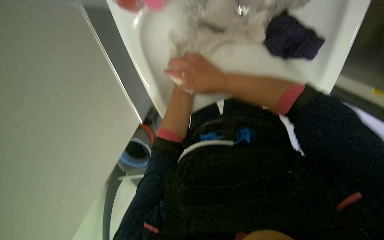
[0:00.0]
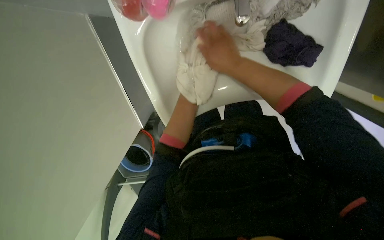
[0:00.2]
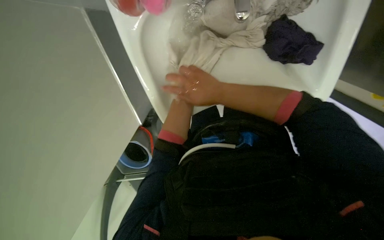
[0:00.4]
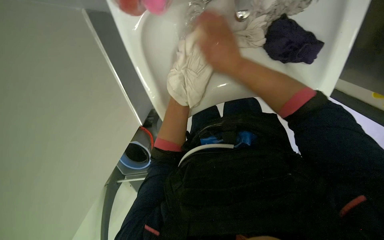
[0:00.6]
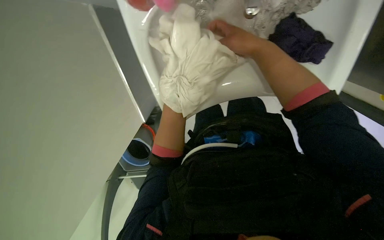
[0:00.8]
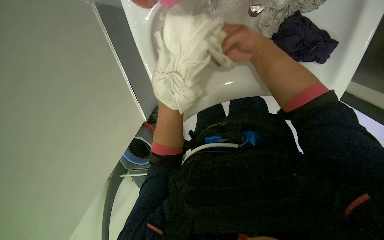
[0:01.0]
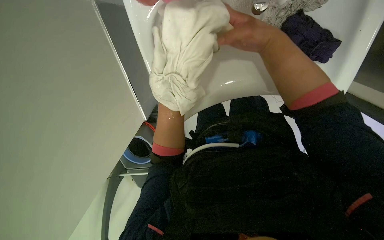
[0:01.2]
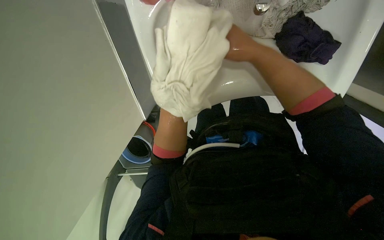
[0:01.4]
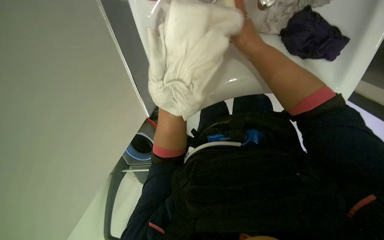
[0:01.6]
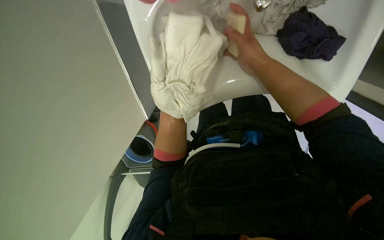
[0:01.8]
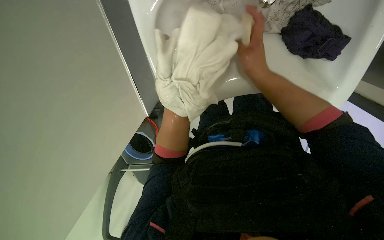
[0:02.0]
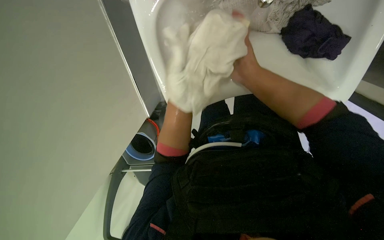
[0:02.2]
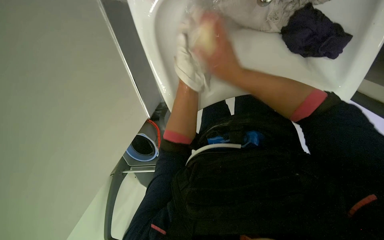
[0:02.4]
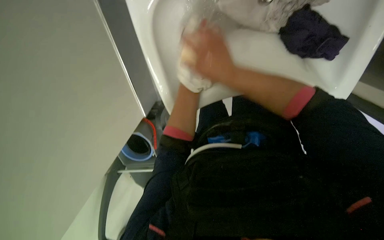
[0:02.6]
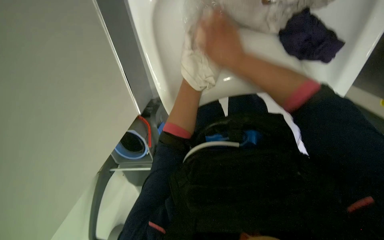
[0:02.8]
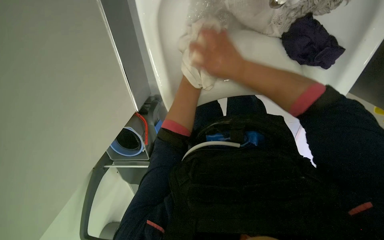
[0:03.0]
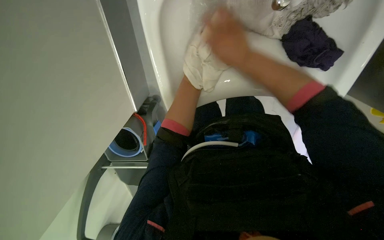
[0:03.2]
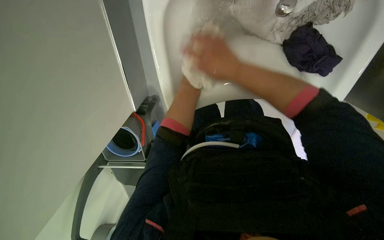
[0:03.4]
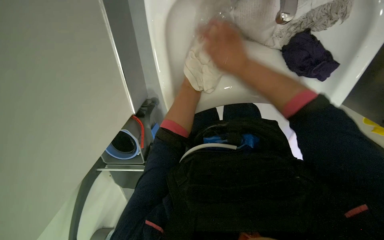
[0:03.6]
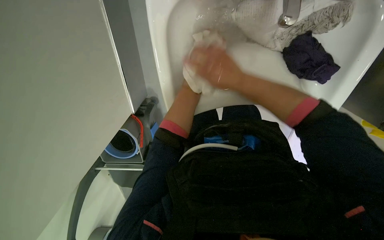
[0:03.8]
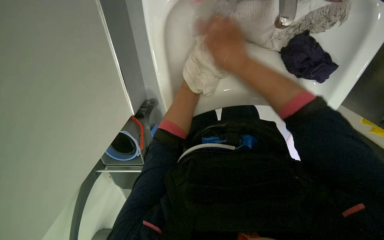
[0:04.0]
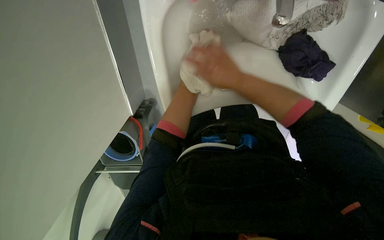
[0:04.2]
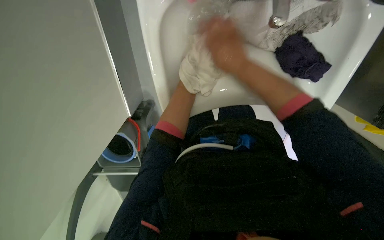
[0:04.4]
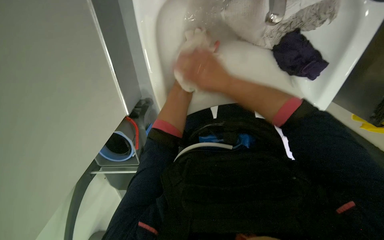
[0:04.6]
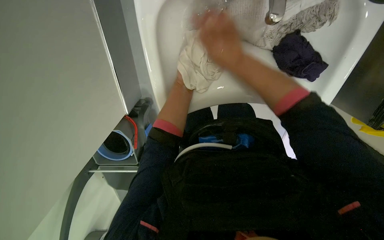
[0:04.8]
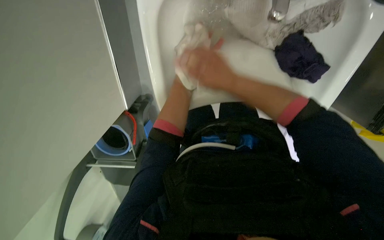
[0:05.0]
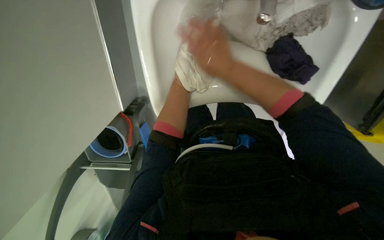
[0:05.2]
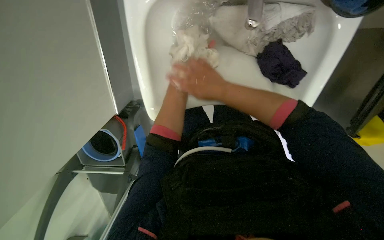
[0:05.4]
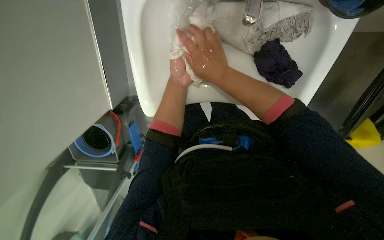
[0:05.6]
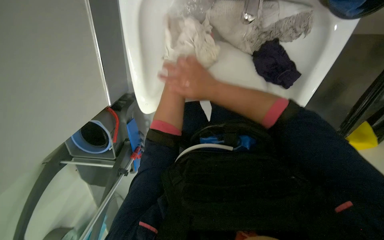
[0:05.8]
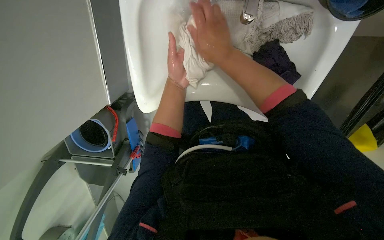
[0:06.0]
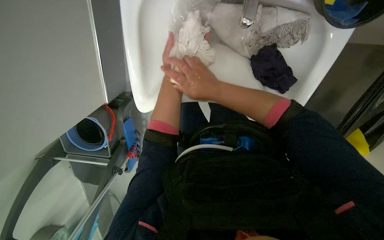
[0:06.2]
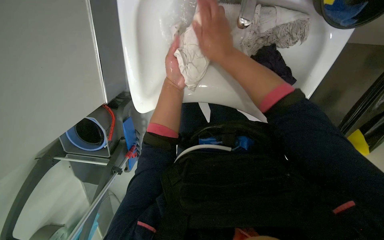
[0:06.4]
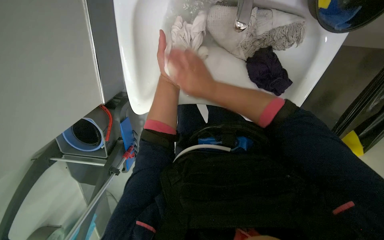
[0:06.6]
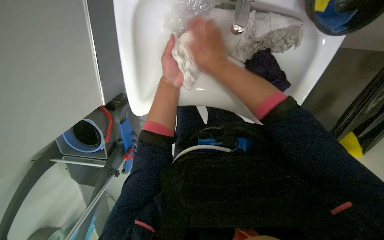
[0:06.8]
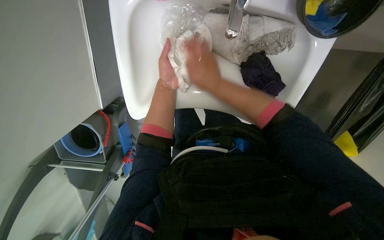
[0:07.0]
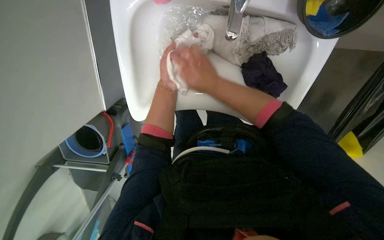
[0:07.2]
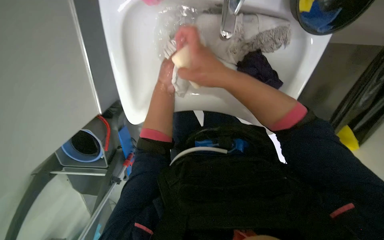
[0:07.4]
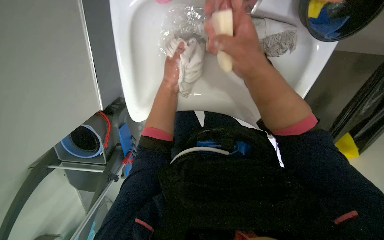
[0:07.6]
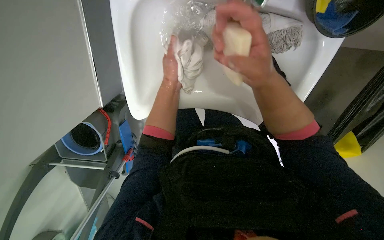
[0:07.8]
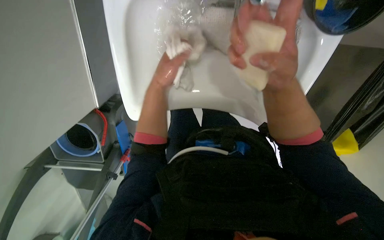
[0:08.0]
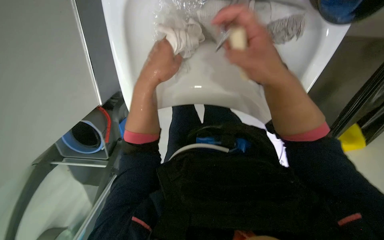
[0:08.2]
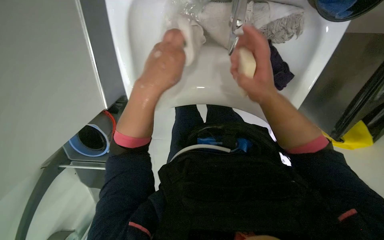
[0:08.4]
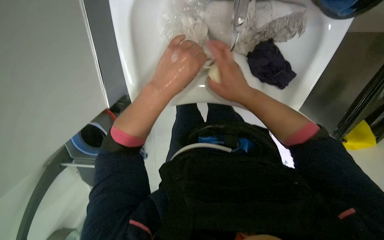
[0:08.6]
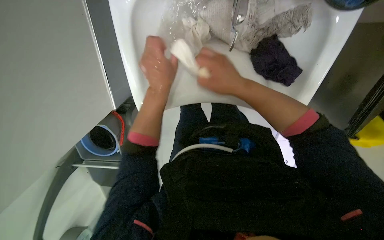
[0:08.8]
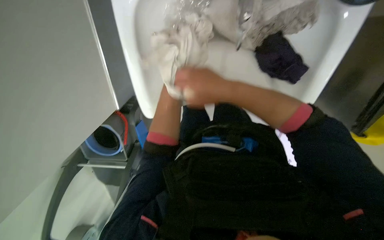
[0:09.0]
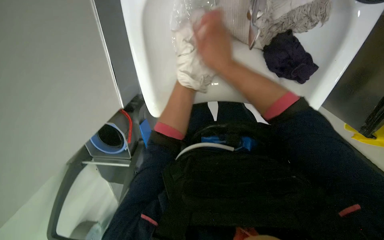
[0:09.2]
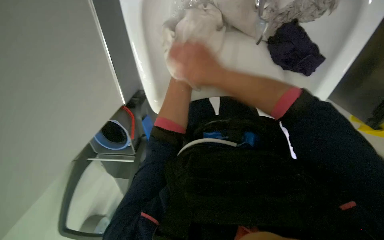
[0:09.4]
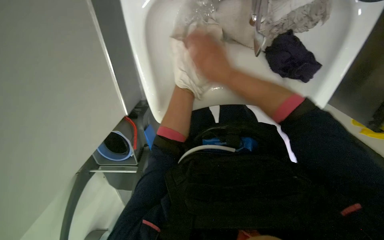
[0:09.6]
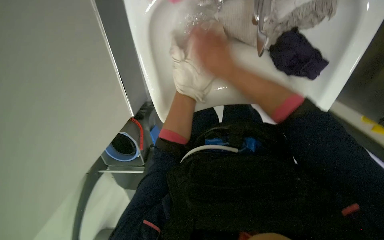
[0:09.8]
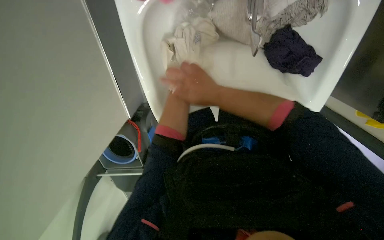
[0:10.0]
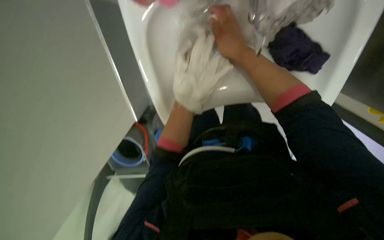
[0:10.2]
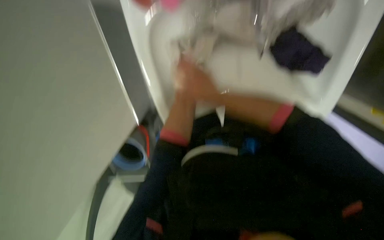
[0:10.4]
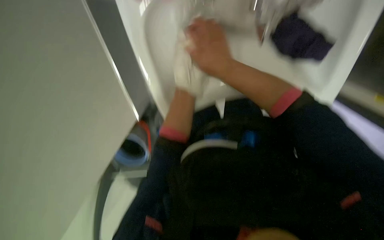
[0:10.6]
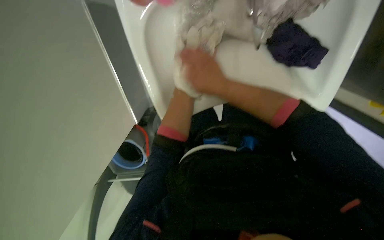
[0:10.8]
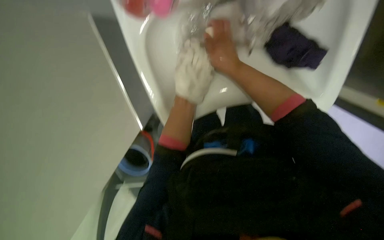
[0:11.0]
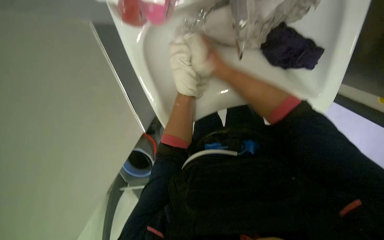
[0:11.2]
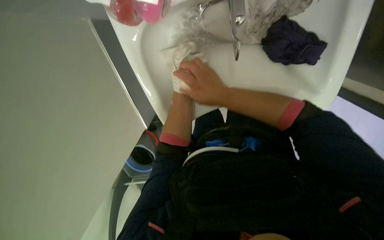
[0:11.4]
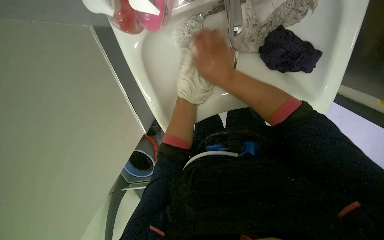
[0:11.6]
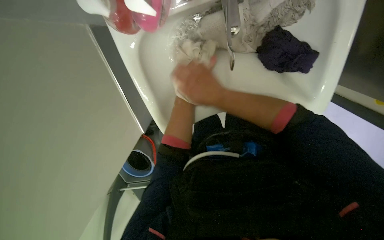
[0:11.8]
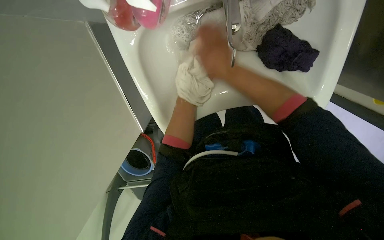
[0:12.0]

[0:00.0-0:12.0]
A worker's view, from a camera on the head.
Job: preparing cleaning supplies.
The whole recording: Washing cloths in sink. The worker washes a purple cloth in the sink, scrubbing and rinsing it.
0:00.0 to 0:01.6: The left hand moves up and down the picture over some 20 cm, changing direction 2 times.
0:01.6 to 0:03.0: The left hand moves up and down the picture over about 15 cm, changing direction 2 times.
0:03.0 to 0:04.4: The left hand moves up and down the picture over about 10 cm, changing direction 4 times.
0:04.4 to 0:06.0: The left hand goes up and down the picture, about 15 cm each way, reversing 5 times.
0:06.0 to 0:07.6: The left hand travels nearer to the camera by approximately 10 cm.
0:07.6 to 0:09.0: The left hand goes about 10 cm down the picture, and goes farther from the camera and returns, about 20 cm each way.
0:09.0 to 0:10.4: The left hand moves up and down the picture over roughly 15 cm, changing direction 3 times.
0:10.4 to 0:12.0: The left hand moves up and down the picture over about 25 cm, changing direction 4 times.

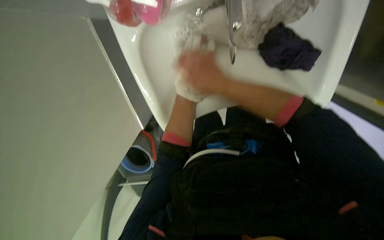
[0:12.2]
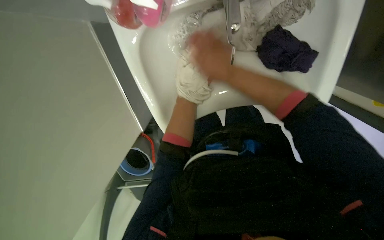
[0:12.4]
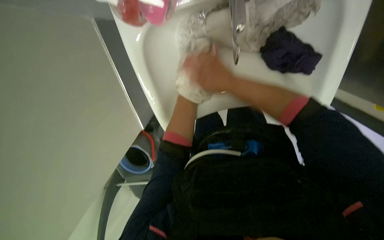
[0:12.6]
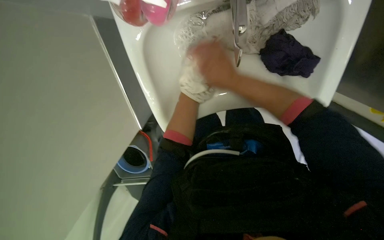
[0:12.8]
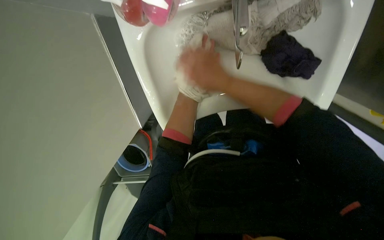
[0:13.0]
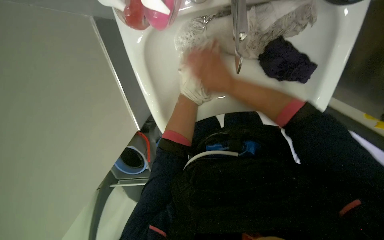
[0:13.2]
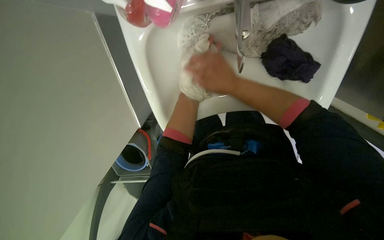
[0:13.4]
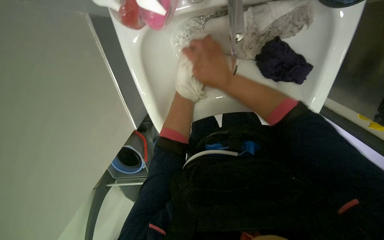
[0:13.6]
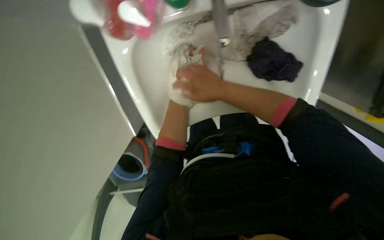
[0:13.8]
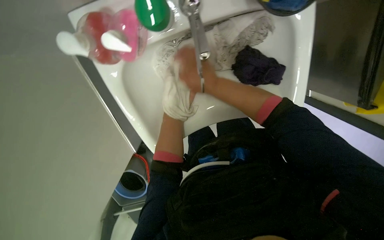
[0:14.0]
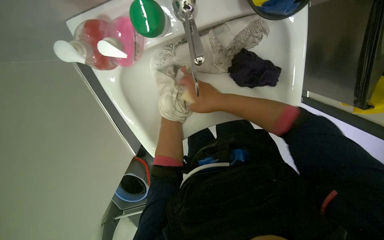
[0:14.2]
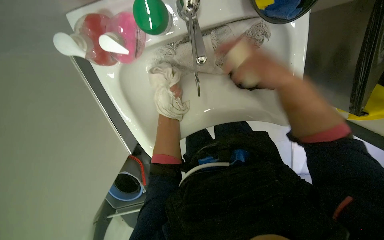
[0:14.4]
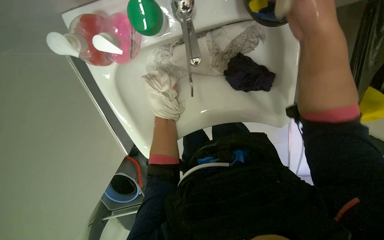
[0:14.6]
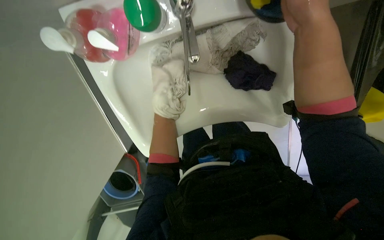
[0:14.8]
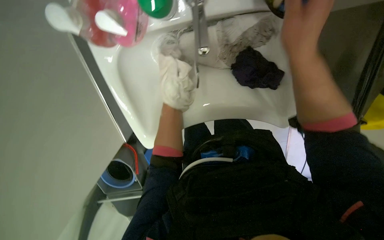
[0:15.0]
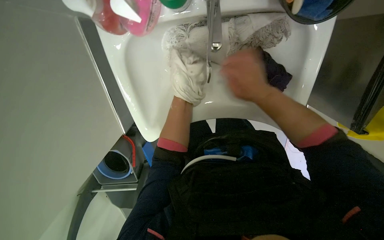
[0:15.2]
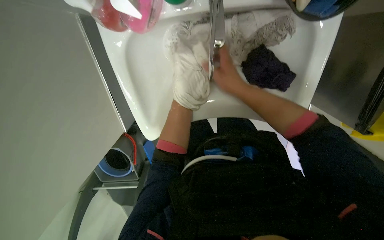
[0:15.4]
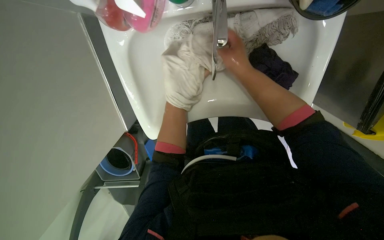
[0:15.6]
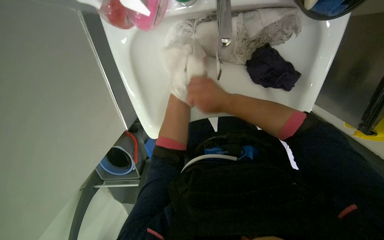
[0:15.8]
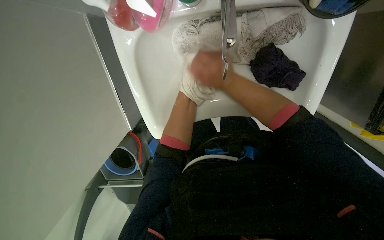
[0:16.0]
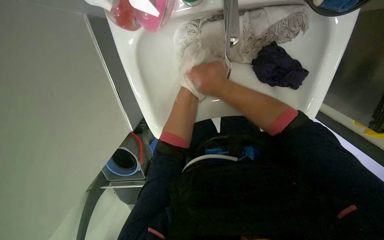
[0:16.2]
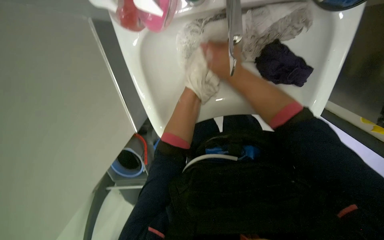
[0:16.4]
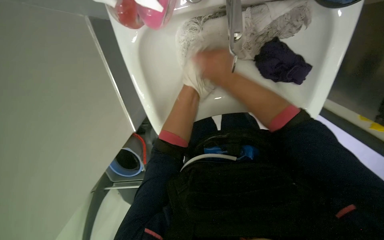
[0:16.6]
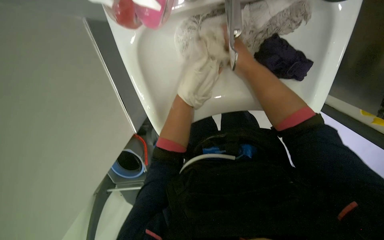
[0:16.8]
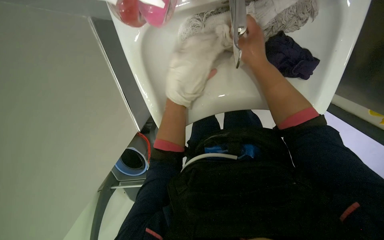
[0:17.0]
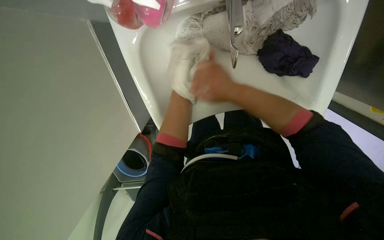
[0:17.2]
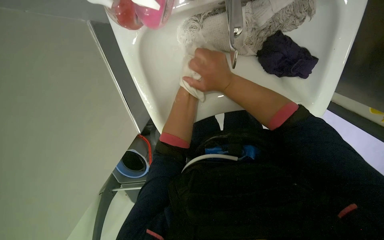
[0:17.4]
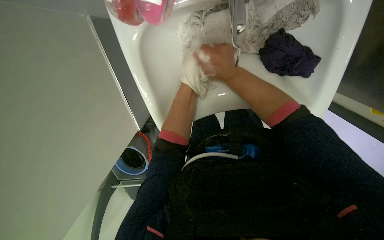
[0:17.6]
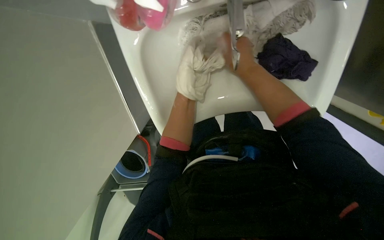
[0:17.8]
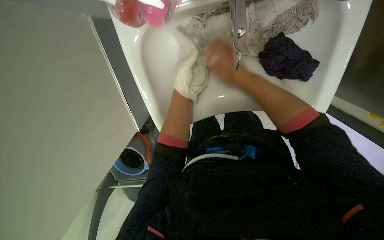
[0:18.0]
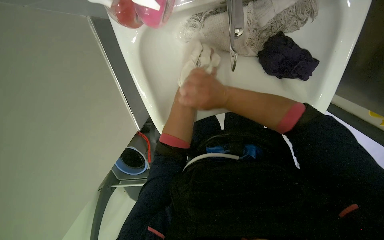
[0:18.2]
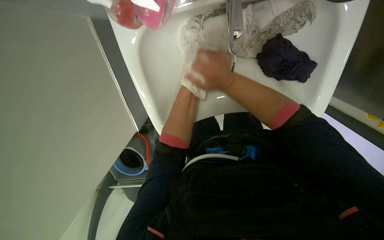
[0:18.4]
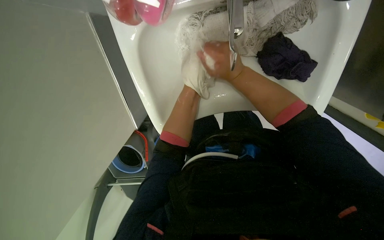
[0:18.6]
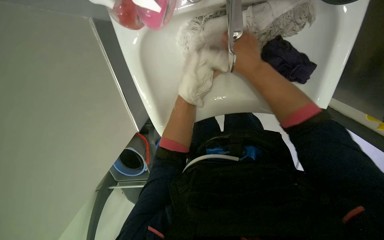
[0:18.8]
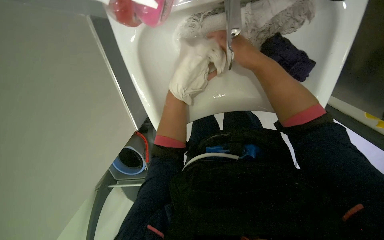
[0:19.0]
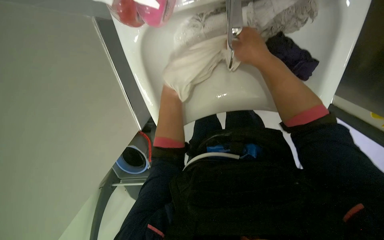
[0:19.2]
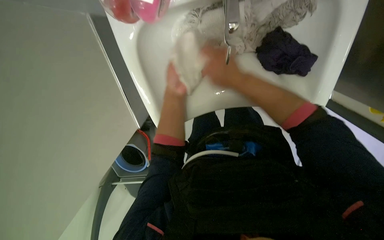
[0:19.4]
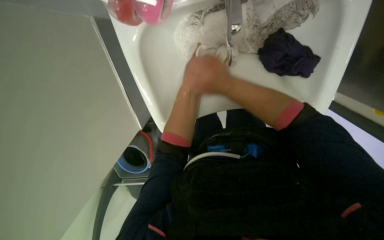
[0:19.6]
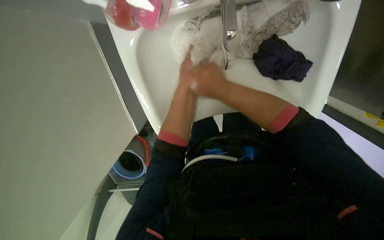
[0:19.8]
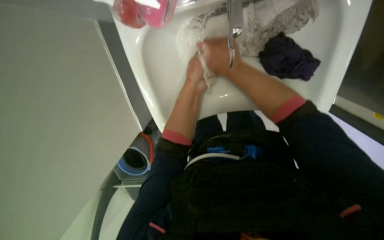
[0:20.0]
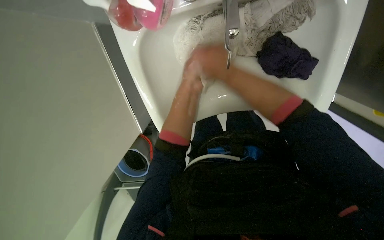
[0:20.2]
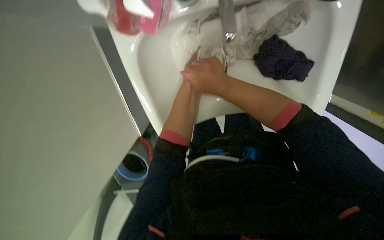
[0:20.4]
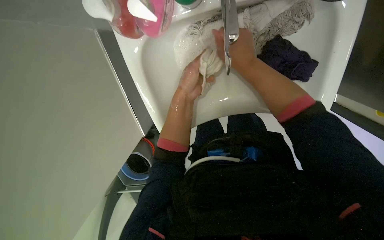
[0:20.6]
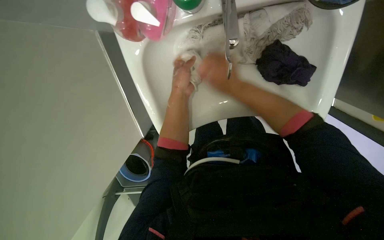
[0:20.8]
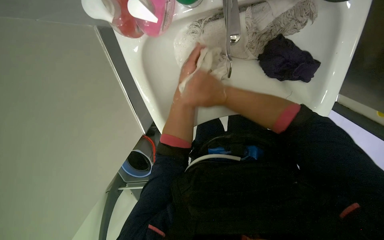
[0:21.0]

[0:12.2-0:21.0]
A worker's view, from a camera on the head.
Job: preparing cleaning supplies.
The whole recording: Washing cloths in sink. The worker washes a purple cloth in the sink, scrubbing and rinsing it.
0:13.6 to 0:15.2: The left hand goes roughly 20 cm to the right.
0:15.2 to 0:16.6: The left hand heads to the left, covering approximately 15 cm.
0:16.6 to 0:18.0: The left hand goes up and down the picture, some 20 cm each way, reversing 2 times.
0:18.0 to 0:19.6: The left hand moves to the left, some 10 cm.
